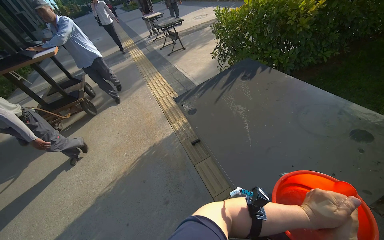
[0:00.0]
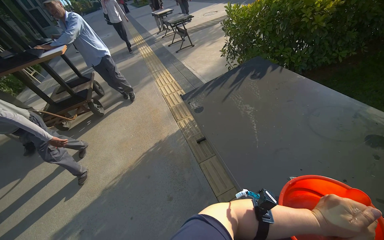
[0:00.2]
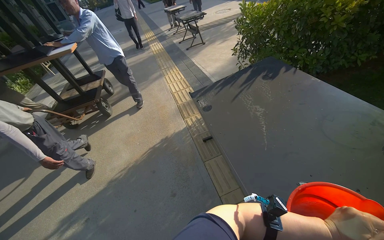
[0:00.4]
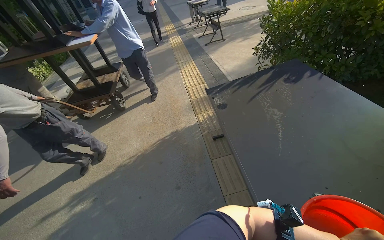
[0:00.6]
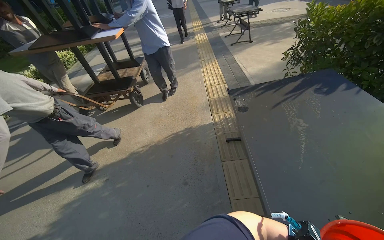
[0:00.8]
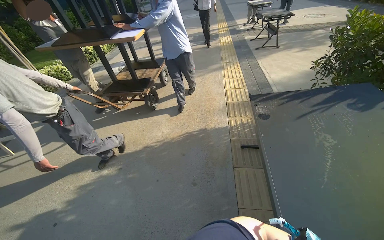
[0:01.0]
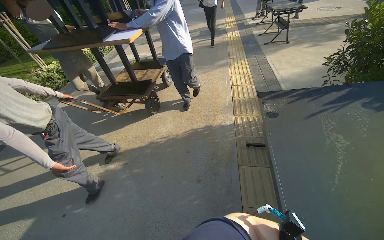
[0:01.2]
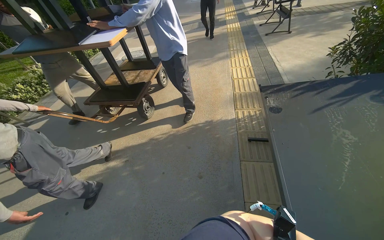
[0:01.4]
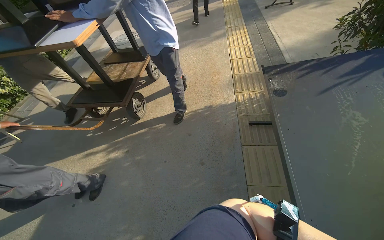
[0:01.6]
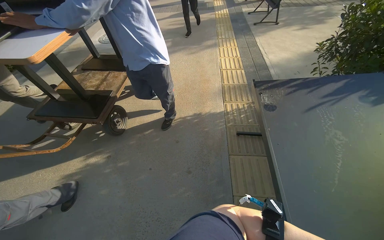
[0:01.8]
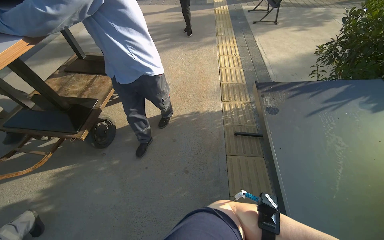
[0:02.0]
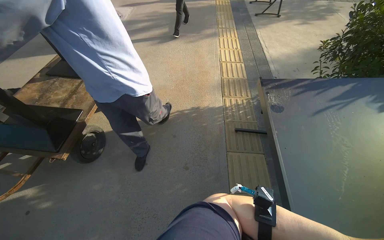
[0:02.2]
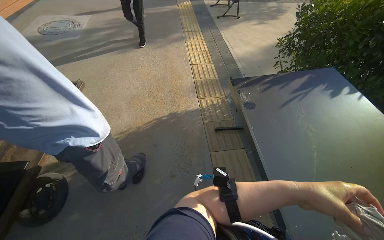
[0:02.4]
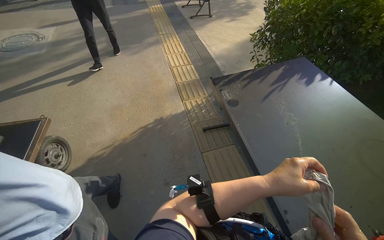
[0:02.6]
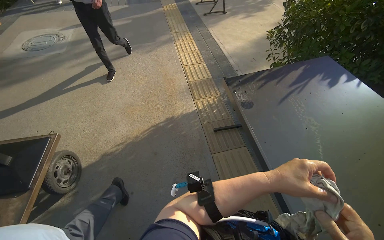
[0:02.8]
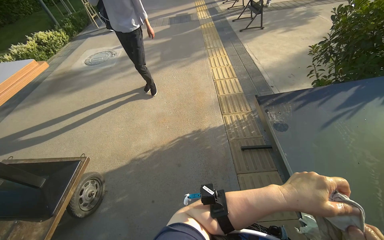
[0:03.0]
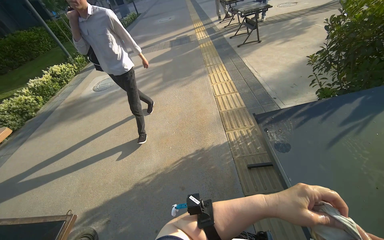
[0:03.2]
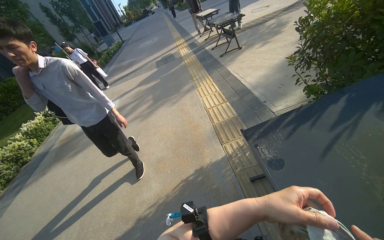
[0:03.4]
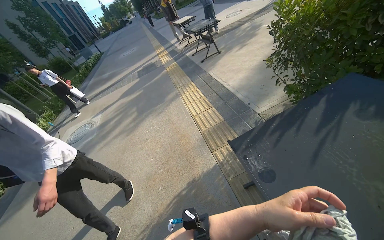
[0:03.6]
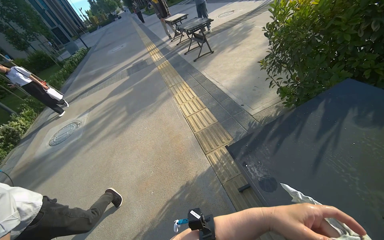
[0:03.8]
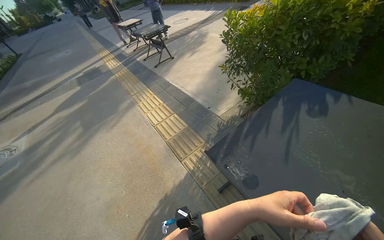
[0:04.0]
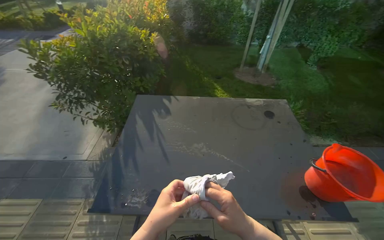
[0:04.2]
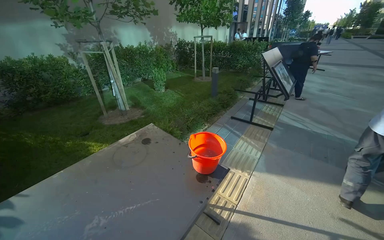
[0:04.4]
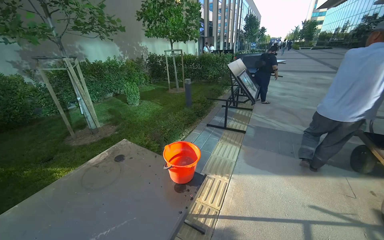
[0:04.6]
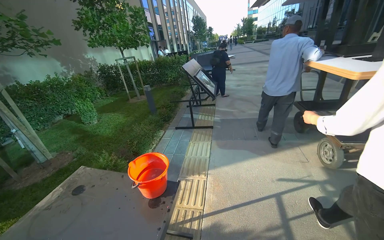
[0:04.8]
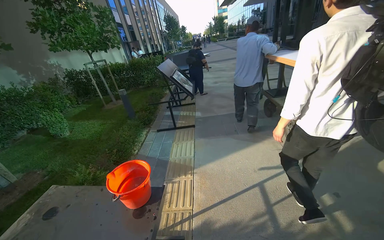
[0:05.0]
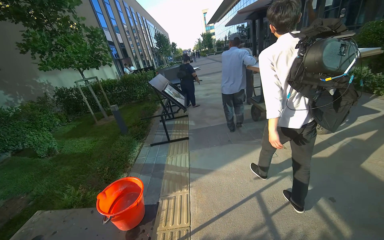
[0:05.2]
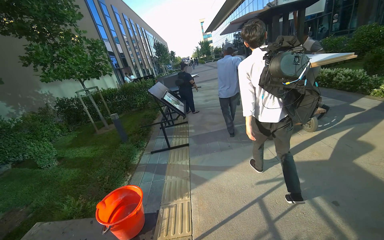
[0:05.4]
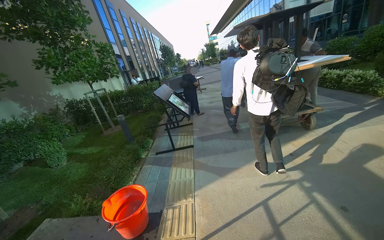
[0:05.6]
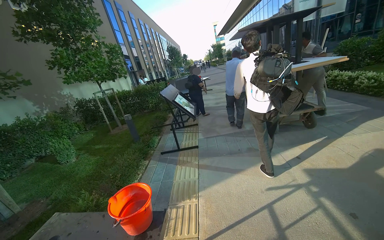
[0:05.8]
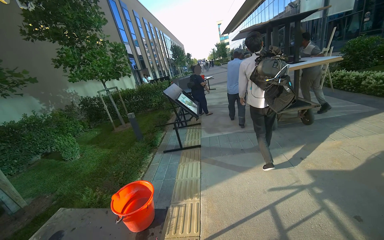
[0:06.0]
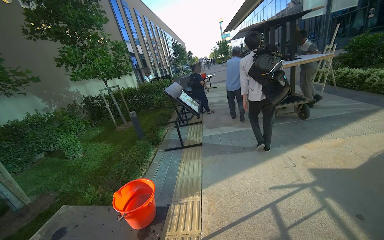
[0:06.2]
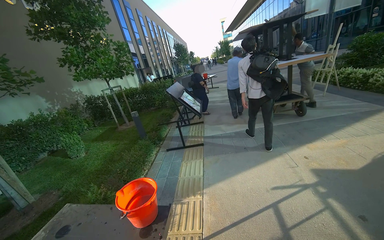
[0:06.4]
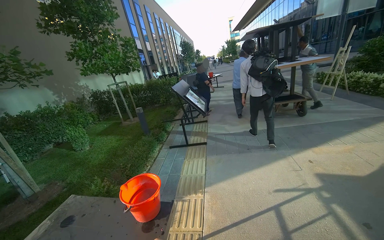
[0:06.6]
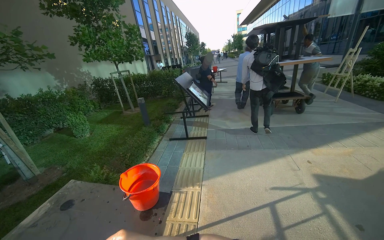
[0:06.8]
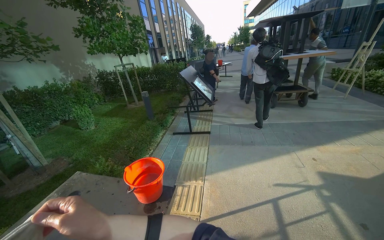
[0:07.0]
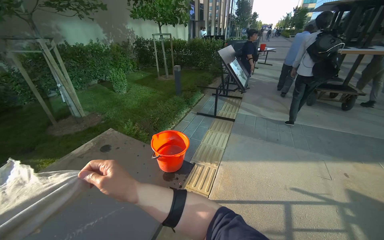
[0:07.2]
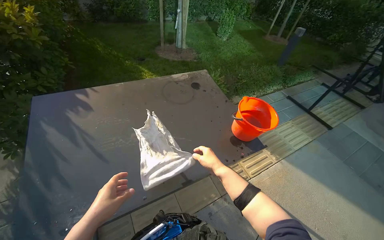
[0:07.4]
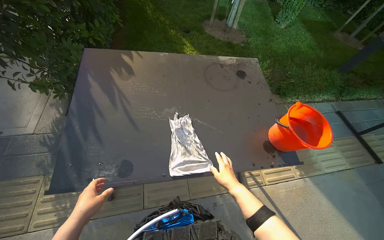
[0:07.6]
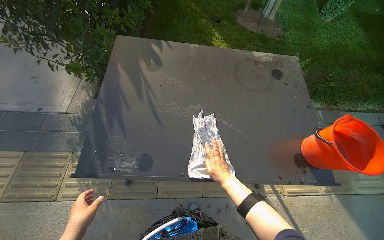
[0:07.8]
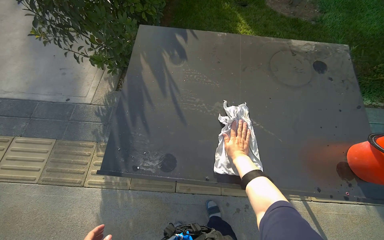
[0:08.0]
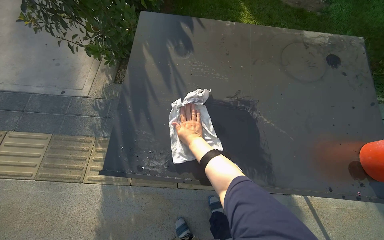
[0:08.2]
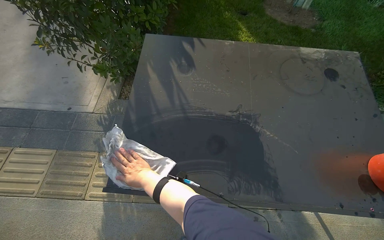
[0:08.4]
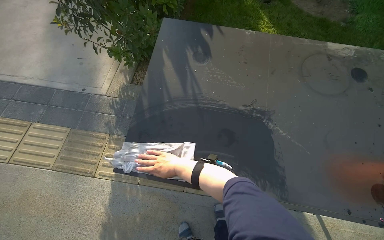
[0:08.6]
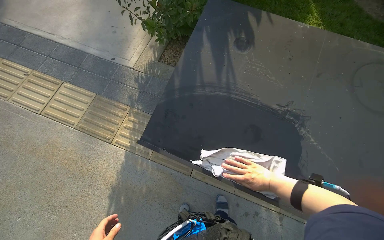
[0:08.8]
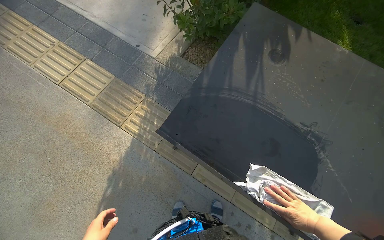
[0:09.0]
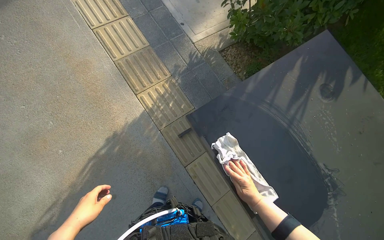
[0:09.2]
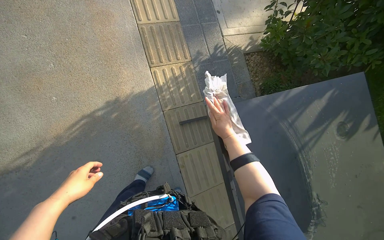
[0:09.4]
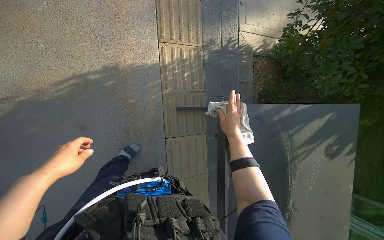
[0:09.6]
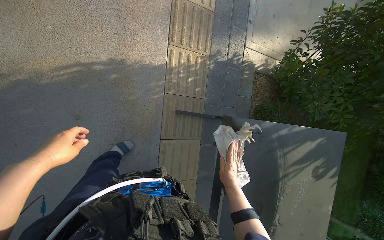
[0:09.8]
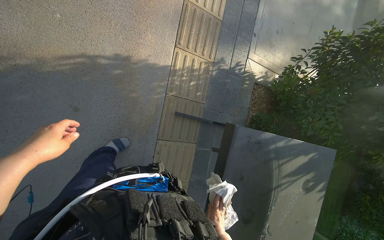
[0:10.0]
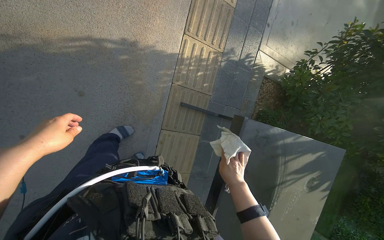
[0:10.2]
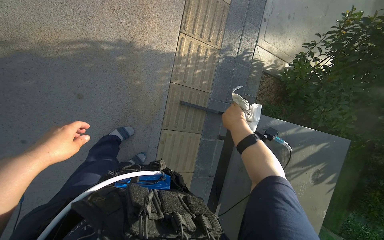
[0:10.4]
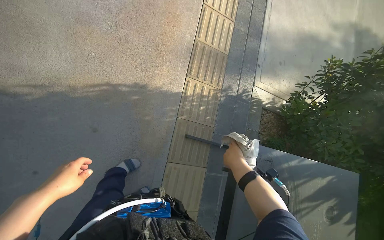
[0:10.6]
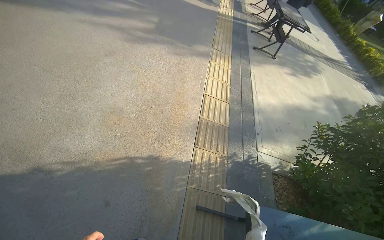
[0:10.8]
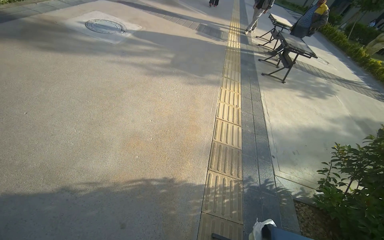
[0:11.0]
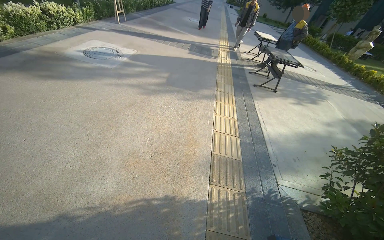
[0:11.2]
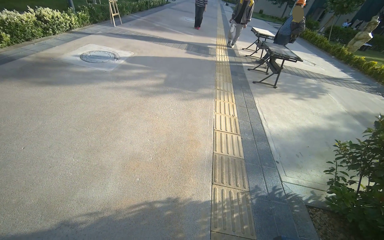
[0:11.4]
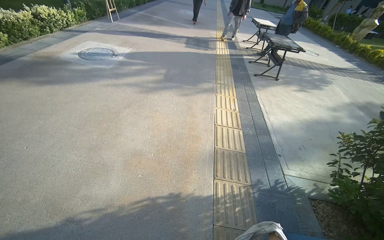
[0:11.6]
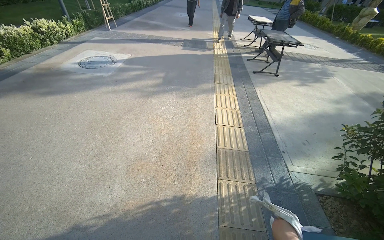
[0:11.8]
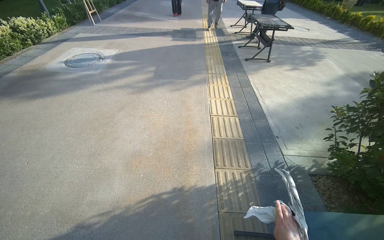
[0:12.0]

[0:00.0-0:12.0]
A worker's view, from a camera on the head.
Job: wiping surfaces.
The whole recording: Cleaning table surface. The worker pours water and uses a cloth and squeegee to clean the table surface.
0:00.0 to 0:01.6: The head turns to the left by about 30 degrees. The camera pitches downward, by approximately 15 degrees.
0:03.0 to 0:04.4: The wearer looks about 140 degrees further to the right. The wearer looks some 30 degrees further upward.
0:04.4 to 0:06.0: The head rotates approximately 35 degrees to the right. The wearer looks some 10 degrees further upward.
0:07.6 to 0:09.0: The head rotates about 40 degrees to the left.
0:09.0 to 0:10.4: The camera travels about 40 cm. The scene turns about 70 degrees clockwise in the picture.
0:10.4 to 0:12.0: The wearer looks about 50 degrees further upward.

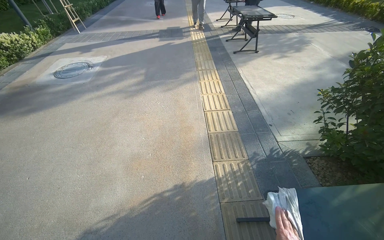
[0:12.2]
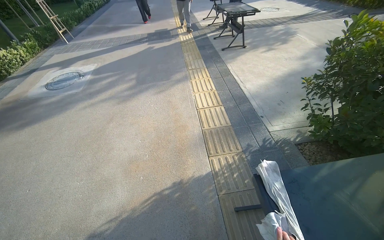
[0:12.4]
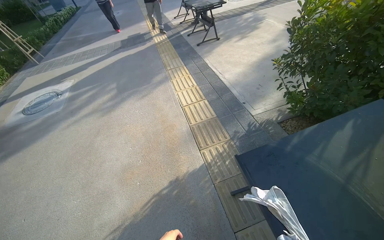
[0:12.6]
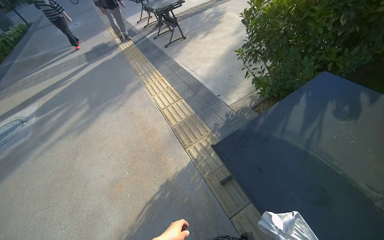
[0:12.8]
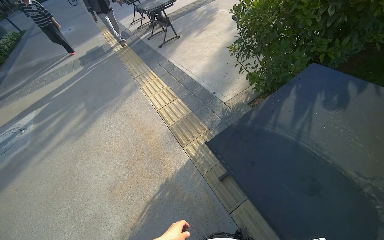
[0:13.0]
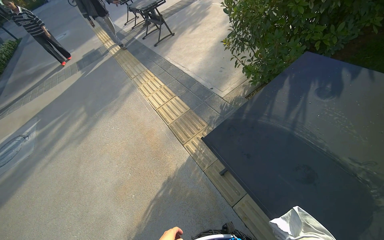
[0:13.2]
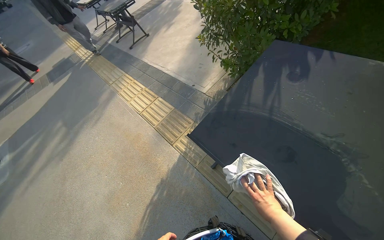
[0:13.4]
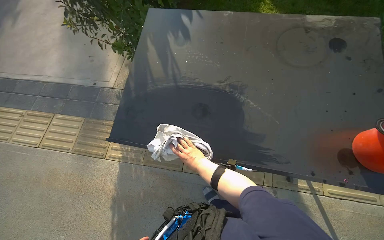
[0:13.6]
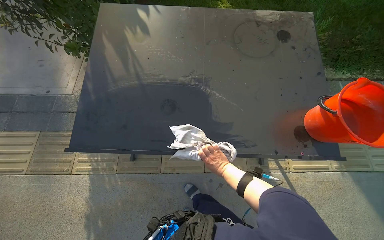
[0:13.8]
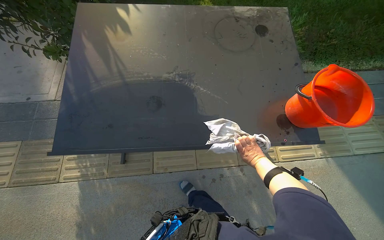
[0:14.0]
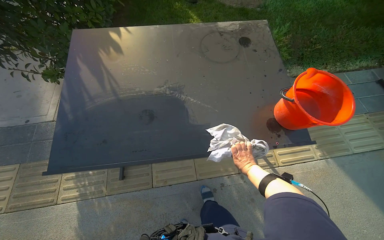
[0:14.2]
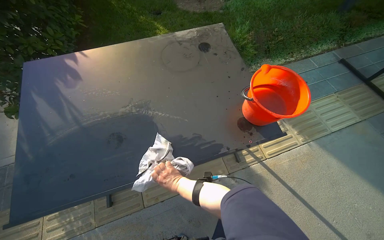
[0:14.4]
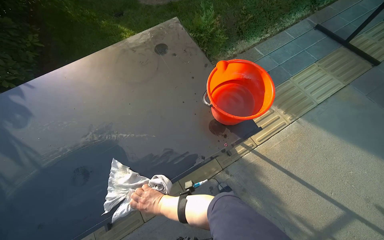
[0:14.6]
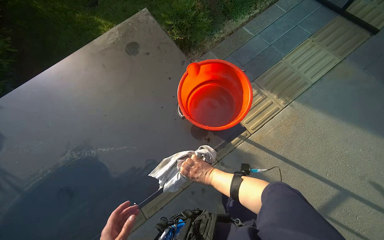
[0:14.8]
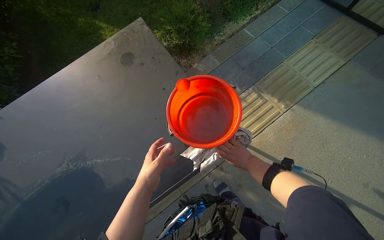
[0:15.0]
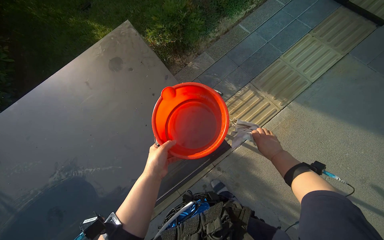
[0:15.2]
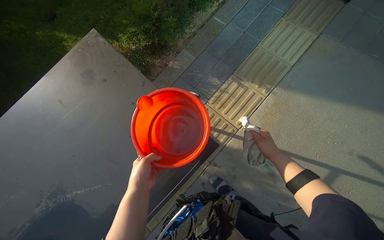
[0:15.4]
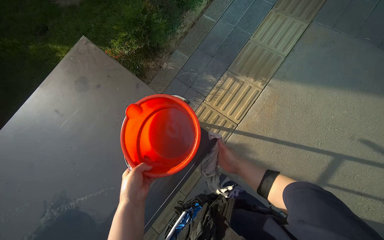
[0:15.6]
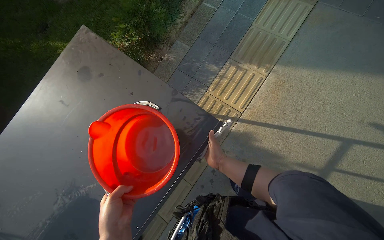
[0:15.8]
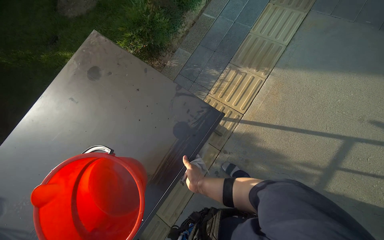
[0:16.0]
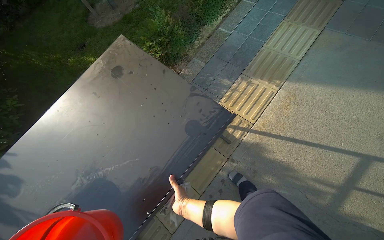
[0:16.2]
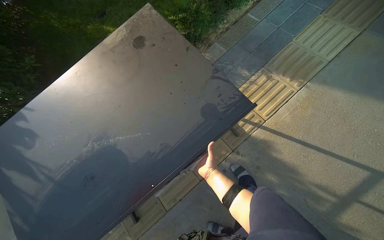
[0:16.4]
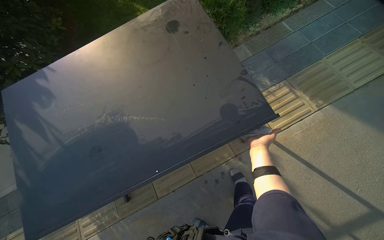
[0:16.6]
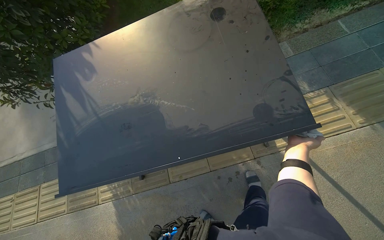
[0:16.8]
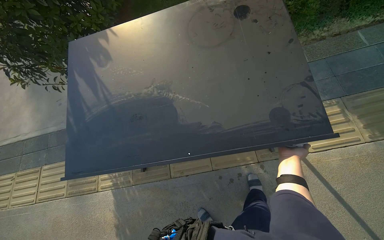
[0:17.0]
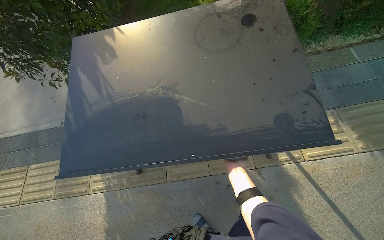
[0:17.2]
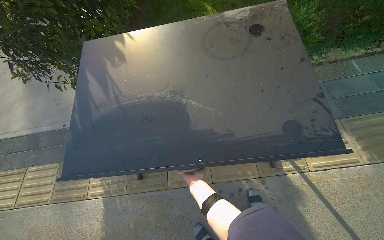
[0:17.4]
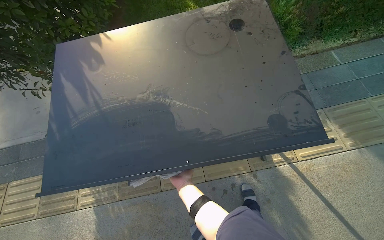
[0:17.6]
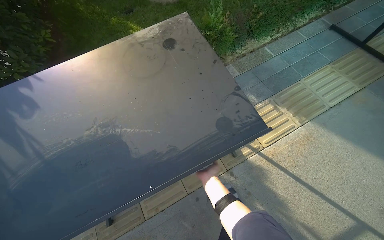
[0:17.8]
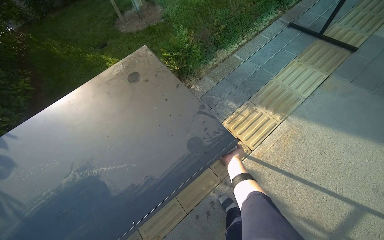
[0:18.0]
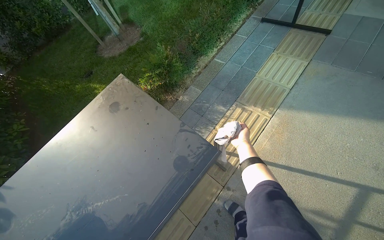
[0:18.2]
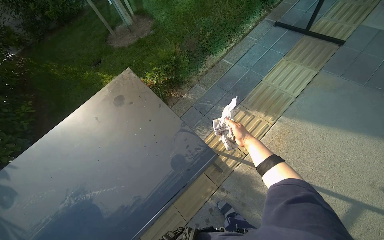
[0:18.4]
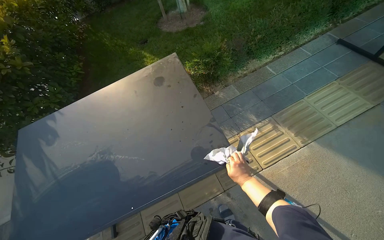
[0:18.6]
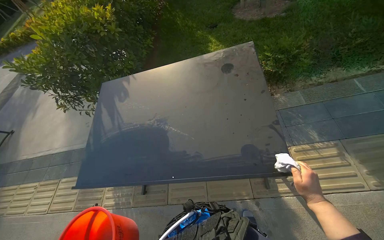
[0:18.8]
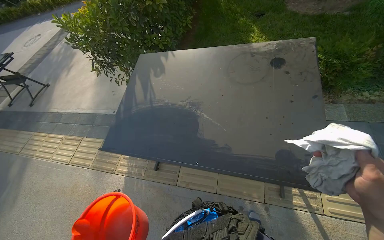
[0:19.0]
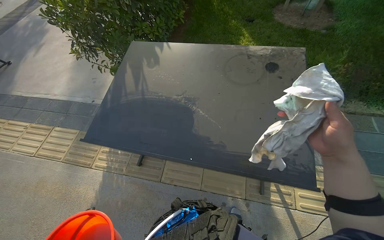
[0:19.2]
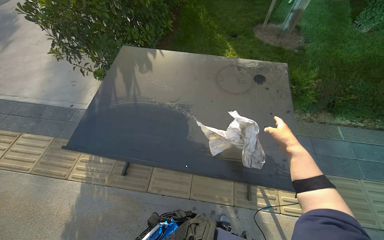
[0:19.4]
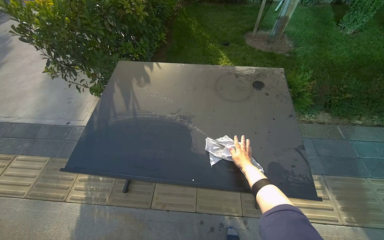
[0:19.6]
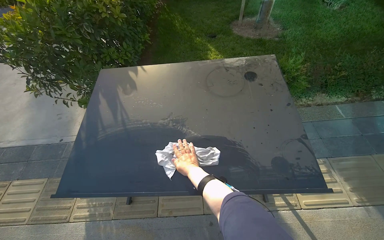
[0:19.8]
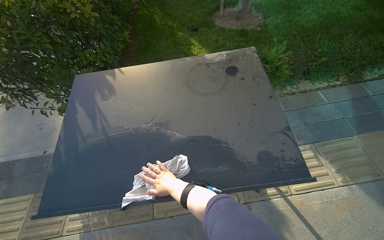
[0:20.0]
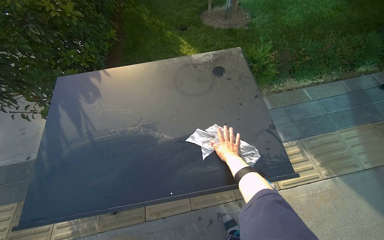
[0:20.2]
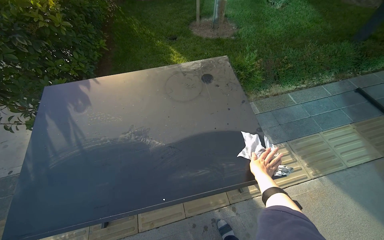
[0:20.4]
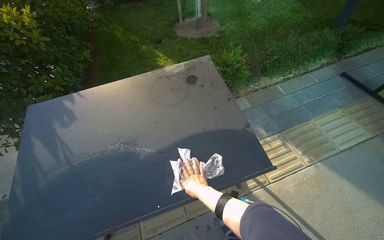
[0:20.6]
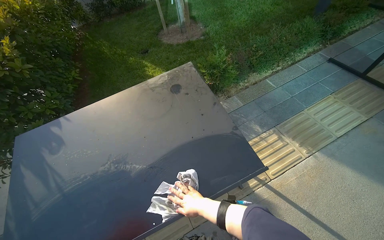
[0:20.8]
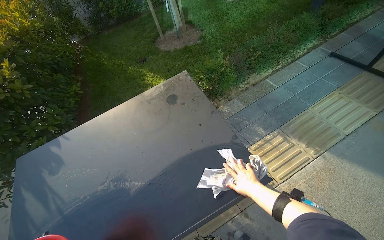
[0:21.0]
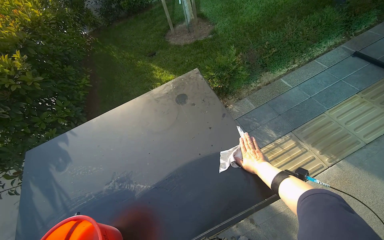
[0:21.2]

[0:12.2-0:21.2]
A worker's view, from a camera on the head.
Job: wiping surfaces.
The whole recording: Cleaning table surface. The worker pours water and uses a cloth and squeegee to clean the table surface.
0:12.2 to 0:13.8: The camera travels approximately 40 cm. The head rotates roughly 90 degrees to the right.
0:13.8 to 0:15.2: The camera travels about 60 cm. Everything in view rotates about 40 degrees counterclockwise.
0:18.2 to 0:19.8: The camera is carried roughly 40 cm. The head rotates approximately 45 degrees to the left.
0:19.8 to 0:21.2: The right hand goes left and right, approximately 35 cm each way, reversing 2 times.
